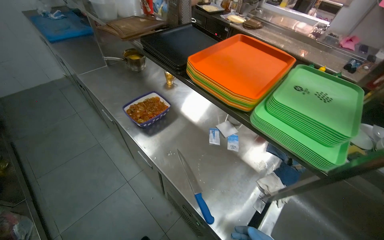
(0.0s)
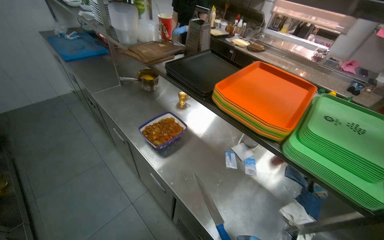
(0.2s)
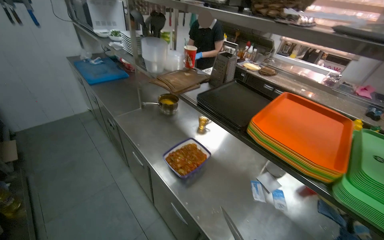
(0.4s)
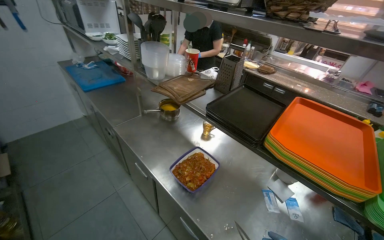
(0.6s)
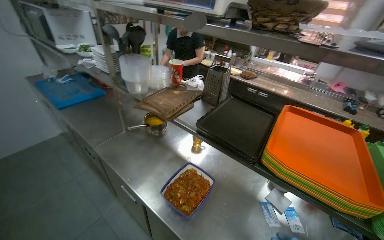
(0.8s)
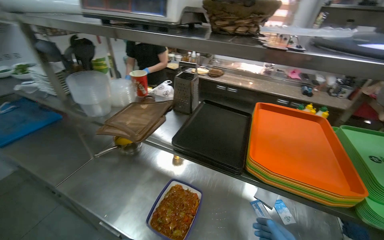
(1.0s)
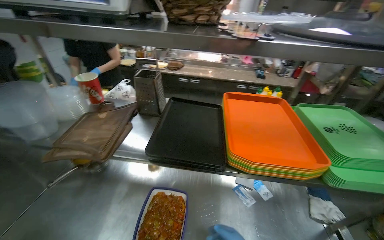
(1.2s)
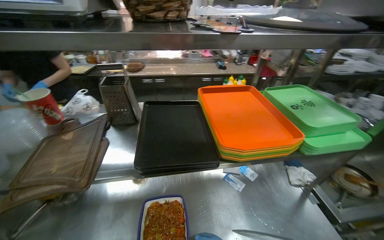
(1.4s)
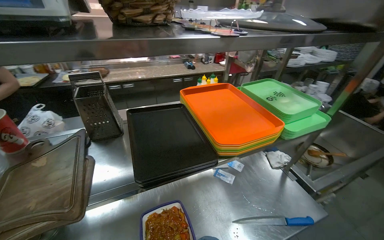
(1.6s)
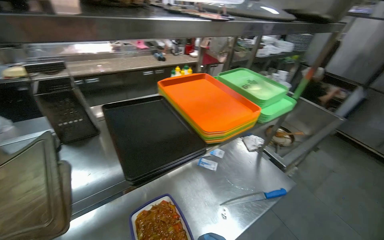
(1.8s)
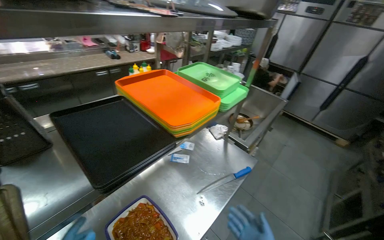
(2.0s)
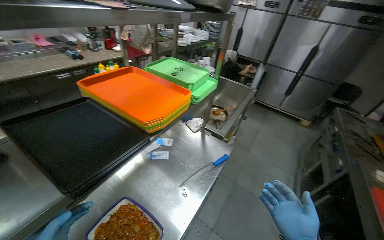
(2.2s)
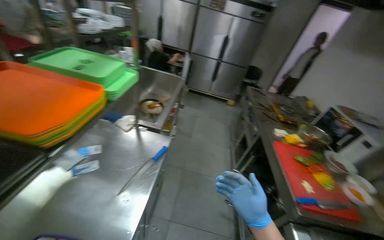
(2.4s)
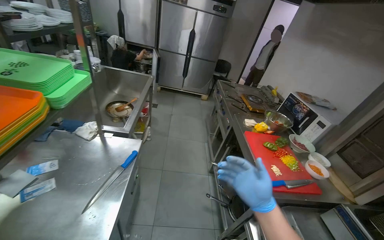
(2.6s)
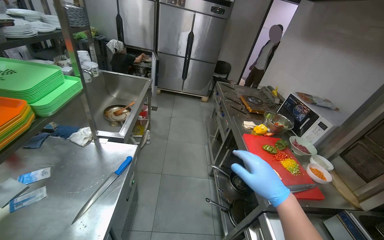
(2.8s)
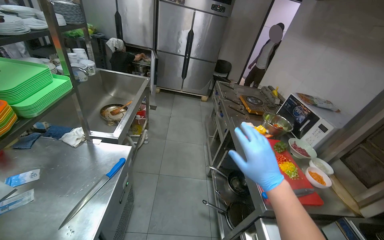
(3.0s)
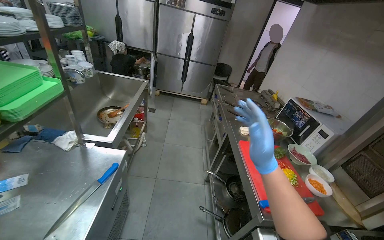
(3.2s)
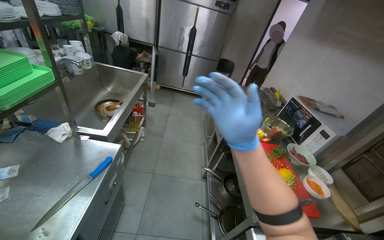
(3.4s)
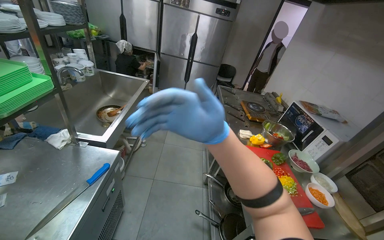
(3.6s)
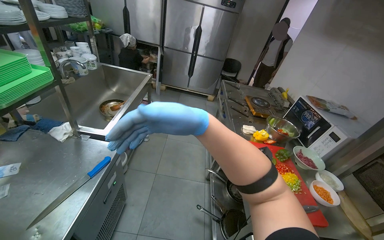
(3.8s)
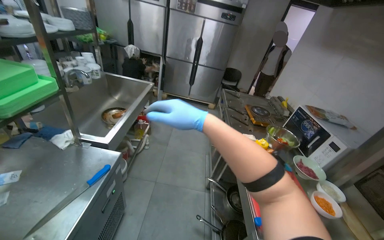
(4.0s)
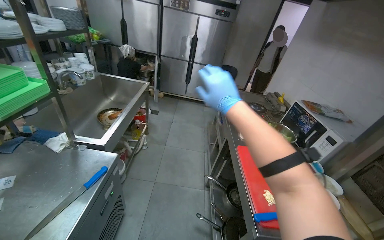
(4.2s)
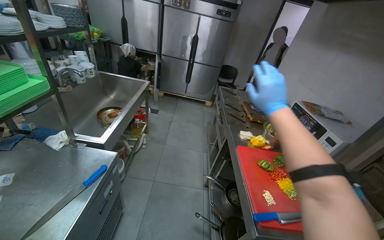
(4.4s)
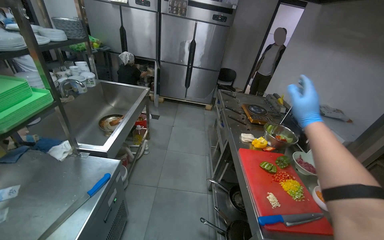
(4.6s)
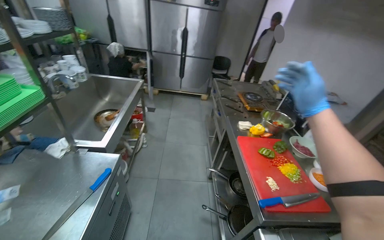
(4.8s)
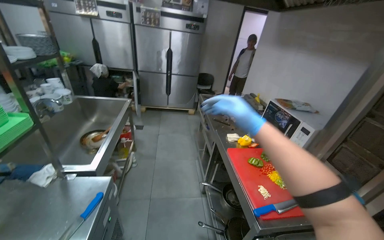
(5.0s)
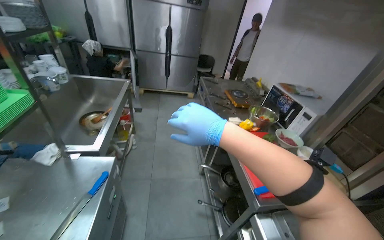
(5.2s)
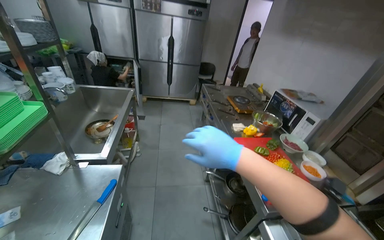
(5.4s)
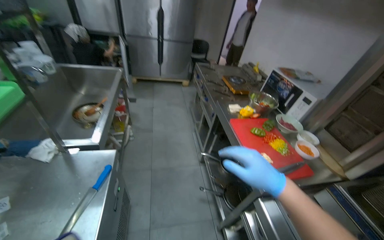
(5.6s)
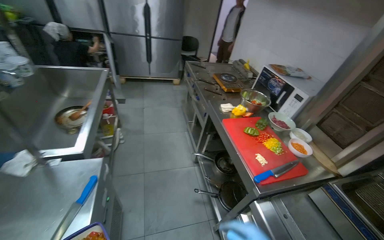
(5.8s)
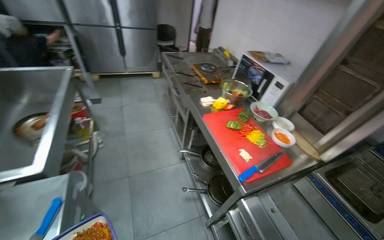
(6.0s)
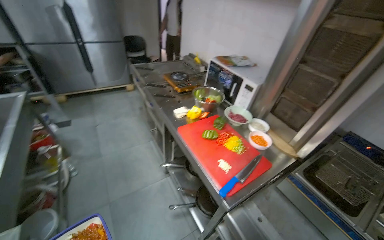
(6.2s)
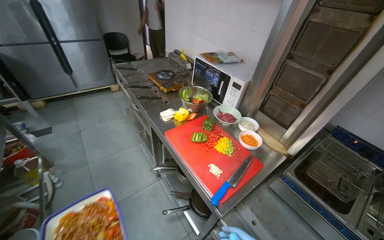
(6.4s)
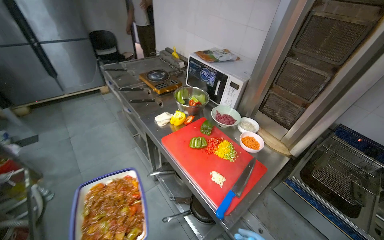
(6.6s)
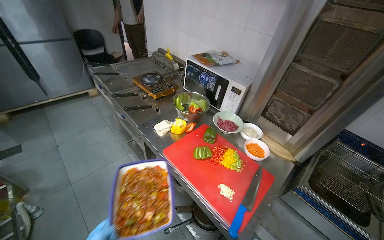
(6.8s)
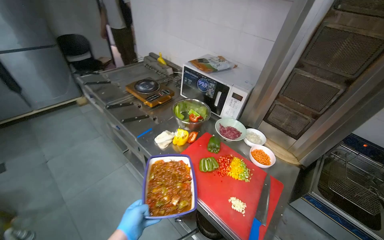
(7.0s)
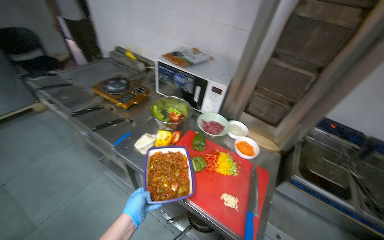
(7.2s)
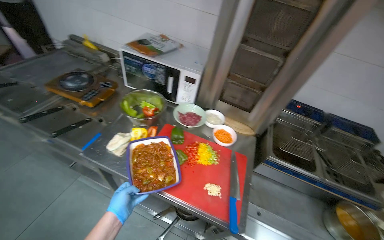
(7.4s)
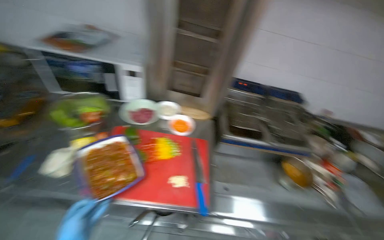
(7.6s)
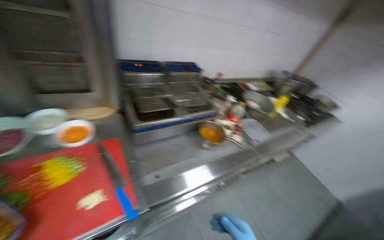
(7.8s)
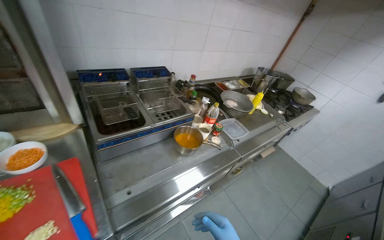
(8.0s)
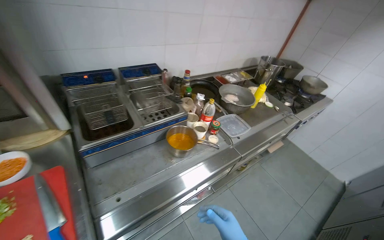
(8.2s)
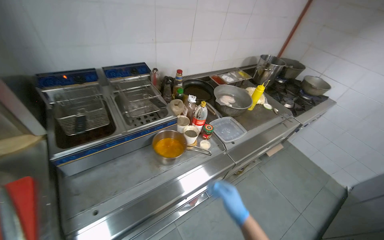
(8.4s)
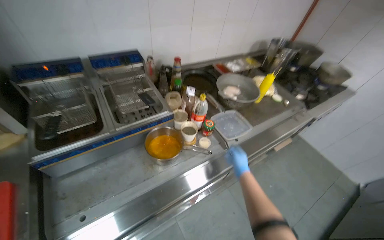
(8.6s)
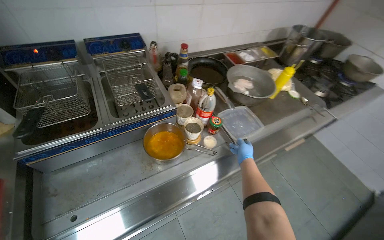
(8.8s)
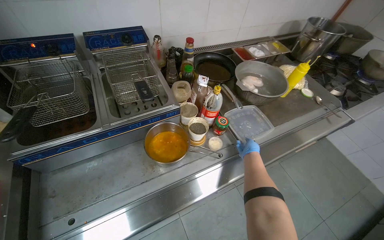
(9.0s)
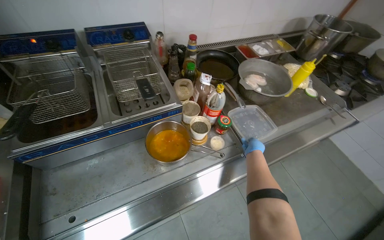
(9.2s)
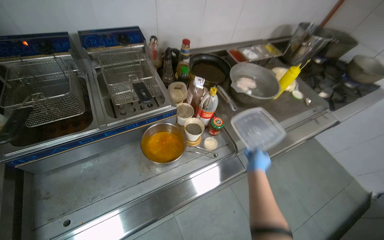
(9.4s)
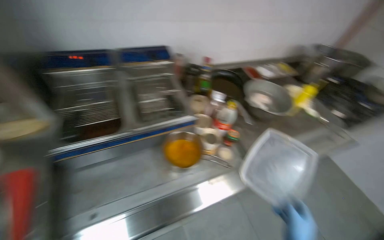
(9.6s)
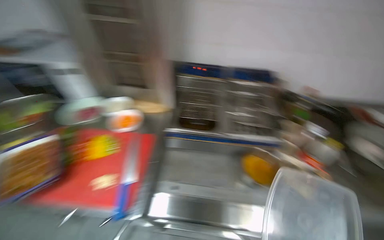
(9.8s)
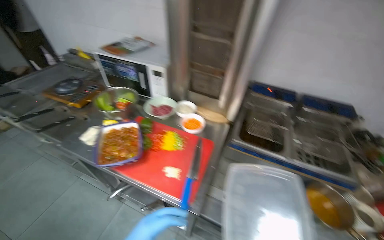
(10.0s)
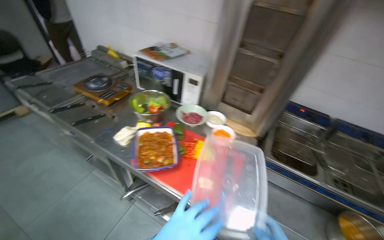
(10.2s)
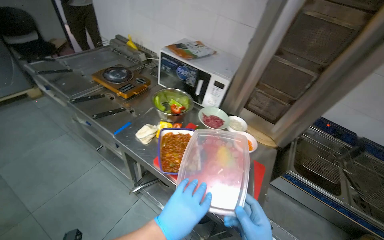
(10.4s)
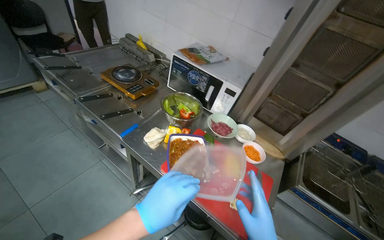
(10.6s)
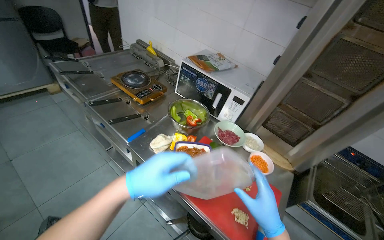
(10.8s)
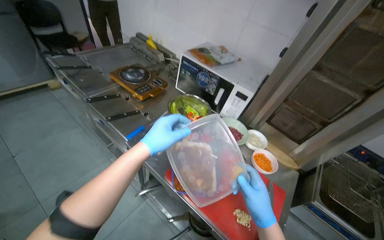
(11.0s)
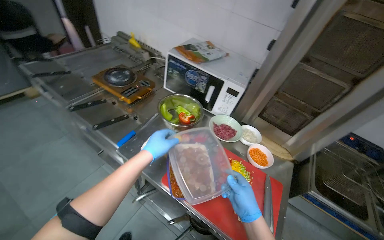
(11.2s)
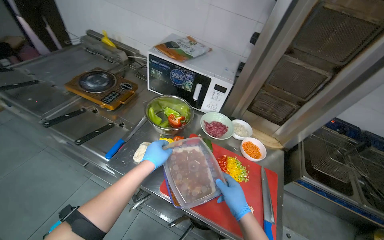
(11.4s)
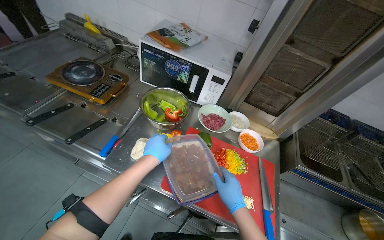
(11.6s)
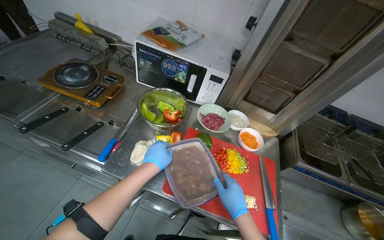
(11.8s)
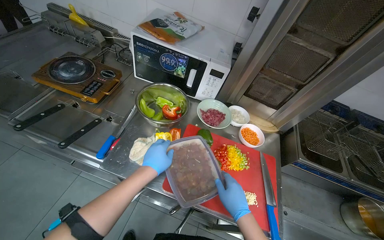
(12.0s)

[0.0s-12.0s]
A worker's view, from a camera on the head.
Job: preparing food.
The whole recording: Placing prepared meal into dish and refrigerator. The worker places the meal into a dish once it is ready, then puts it into the refrigerator.
0.0s to 1.6s: The wearer moves roughly 60 cm. The wearer looks roughly 65 degrees further to the right.
1.6s to 3.0s: The wearer looks about 70 degrees further to the right.
3.0s to 4.4s: The right hand heads up the picture and farther from the camera, covering roughly 25 cm, and travels to the left and back again, some 10 cm each way.
4.4s to 6.0s: The wearer's head swings about 25 degrees to the right.
6.0s to 7.6s: The camera travels approximately 40 cm. The head rotates roughly 65 degrees to the right. The view tilts some 10 degrees downward.
7.6s to 9.0s: The camera travels approximately 70 cm. The wearer's head swings about 30 degrees to the right. The view tips downward by about 15 degrees.
9.0s to 10.4s: The wearer moves some 80 cm. The wearer's head swings about 60 degrees to the left.
10.4s to 12.0s: The left hand is displaced farther from the camera, up the picture and to the left by some 35 cm.

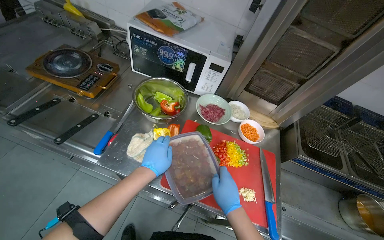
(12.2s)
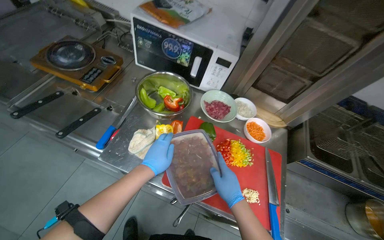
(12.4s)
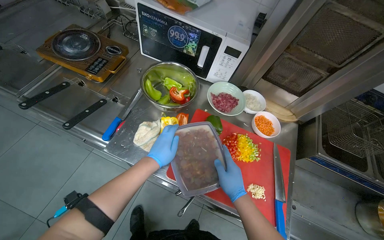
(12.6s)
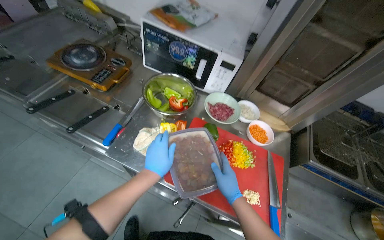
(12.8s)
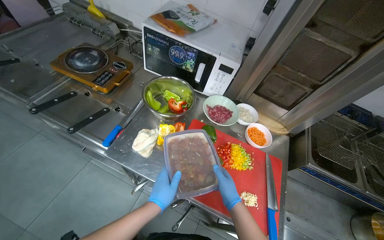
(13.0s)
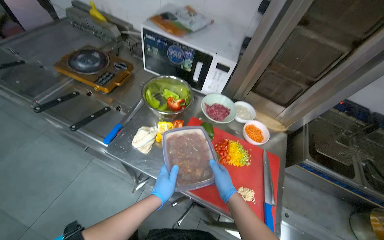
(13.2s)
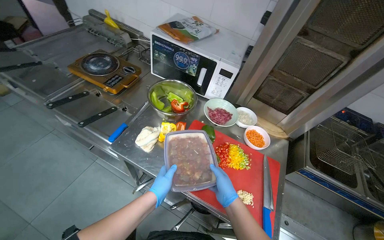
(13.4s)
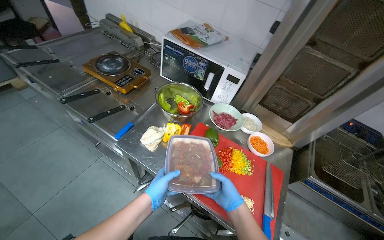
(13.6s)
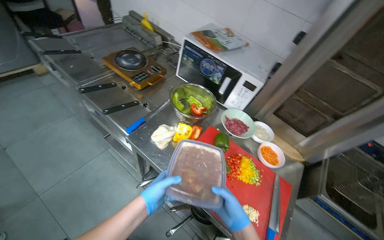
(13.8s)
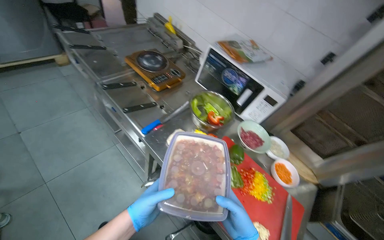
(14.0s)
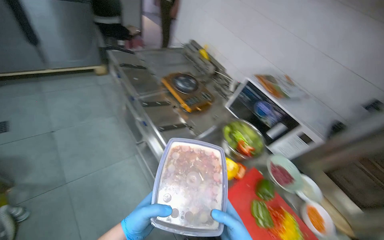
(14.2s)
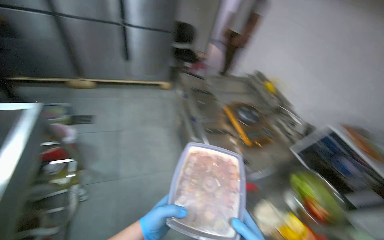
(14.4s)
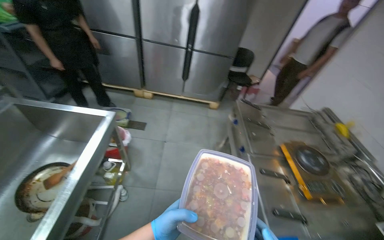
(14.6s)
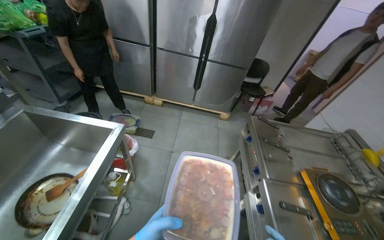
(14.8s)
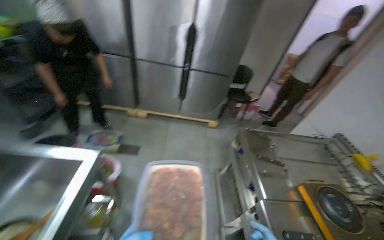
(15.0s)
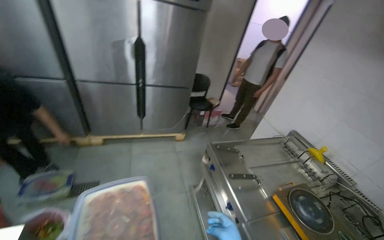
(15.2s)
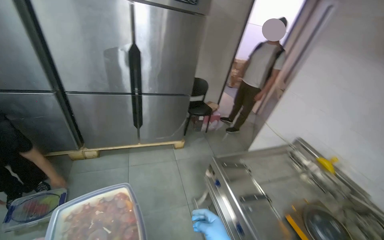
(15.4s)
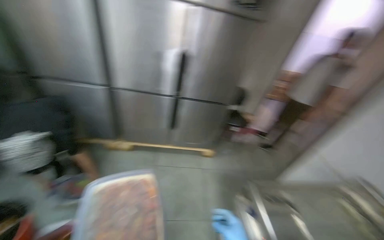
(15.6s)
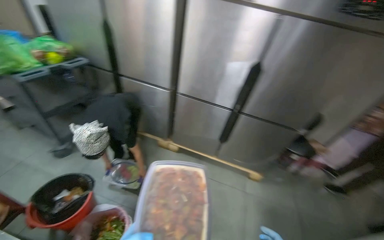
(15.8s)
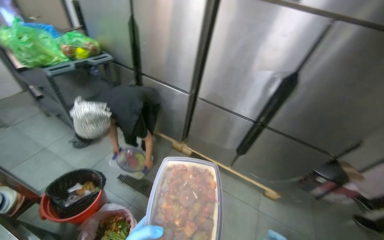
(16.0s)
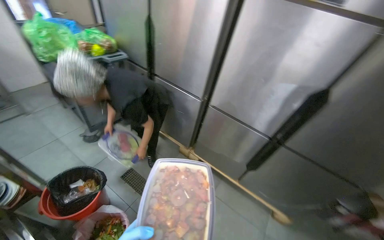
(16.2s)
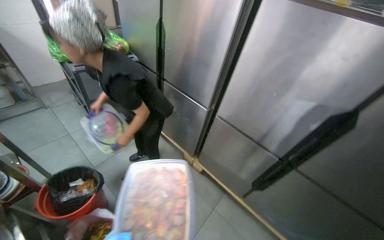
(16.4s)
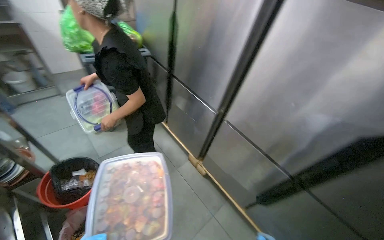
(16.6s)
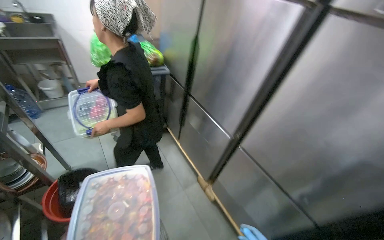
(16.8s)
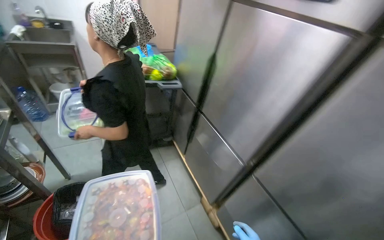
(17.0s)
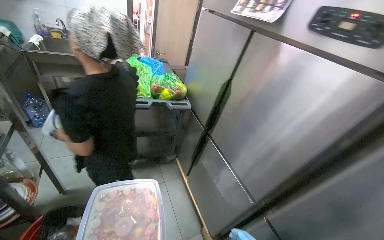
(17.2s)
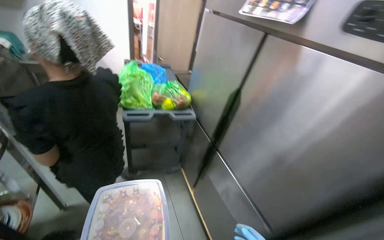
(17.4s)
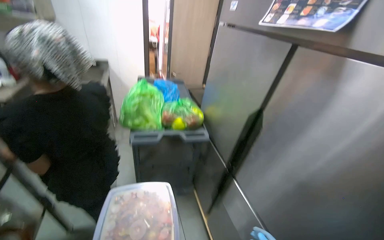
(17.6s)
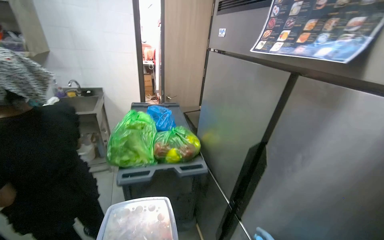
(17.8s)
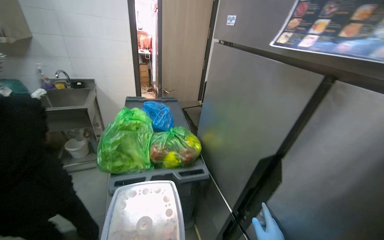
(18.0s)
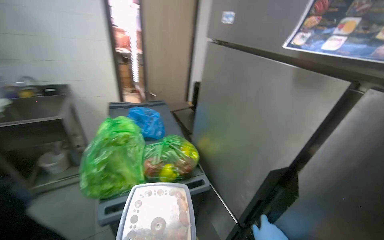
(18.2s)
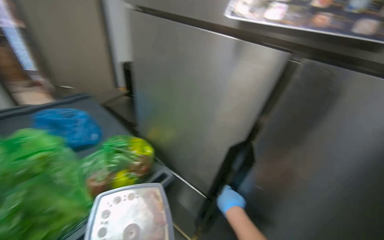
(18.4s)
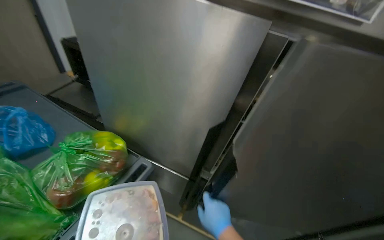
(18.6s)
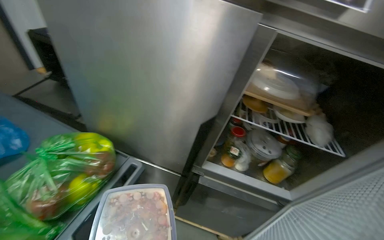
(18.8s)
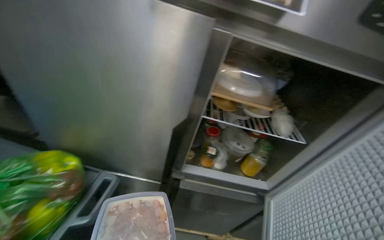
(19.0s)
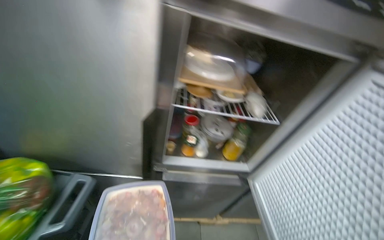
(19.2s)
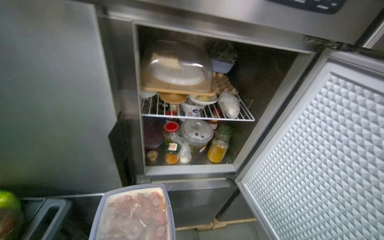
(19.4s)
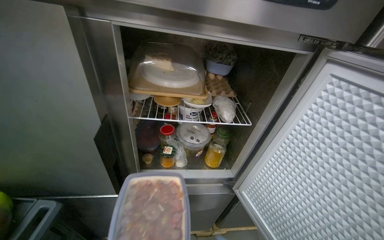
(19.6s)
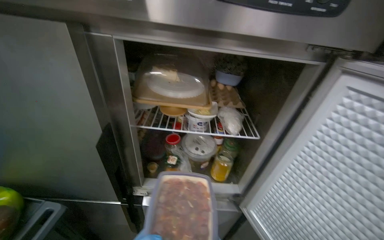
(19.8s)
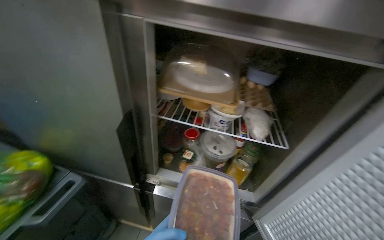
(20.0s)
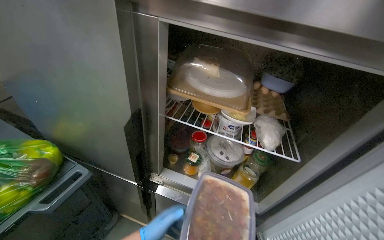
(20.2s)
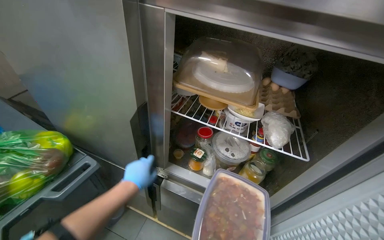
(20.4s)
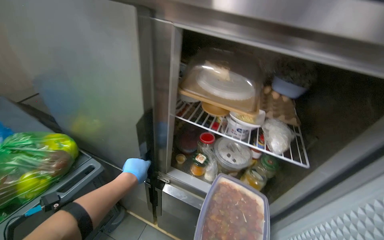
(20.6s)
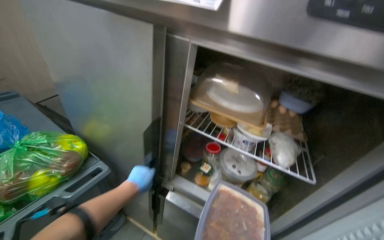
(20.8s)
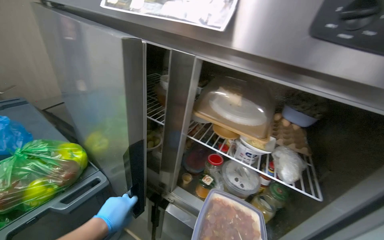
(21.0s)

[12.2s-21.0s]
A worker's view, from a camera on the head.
Job: preparing food.
The whole recording: Placing prepared meal into dish and refrigerator. The worker places the meal into a dish once it is ready, then puts it into the refrigerator.
12.2s to 13.6s: The left hand moves down the picture, approximately 15 cm.
13.6s to 15.2s: The camera is carried approximately 90 cm. The camera pitches upward, by approximately 30 degrees.
15.2s to 16.6s: The camera travels some 80 cm. The head rotates about 60 degrees to the left.
16.6s to 18.0s: The camera travels approximately 90 cm. The head rotates roughly 20 degrees to the left. The camera pitches upward, by some 20 degrees.
18.0s to 19.6s: The wearer looks approximately 75 degrees further to the right. The view tilts about 20 degrees downward.
19.6s to 21.0s: The head rotates approximately 30 degrees to the left.
